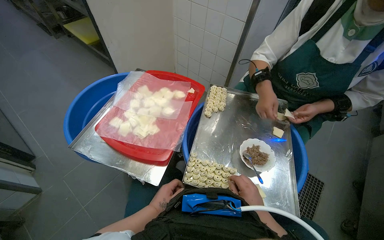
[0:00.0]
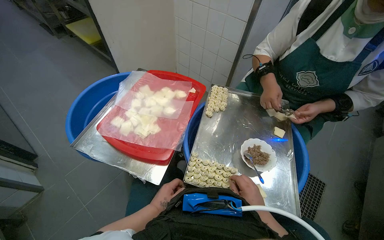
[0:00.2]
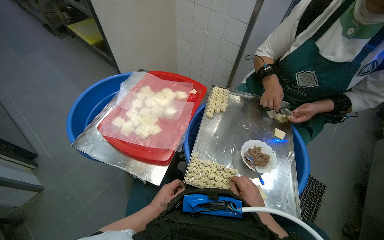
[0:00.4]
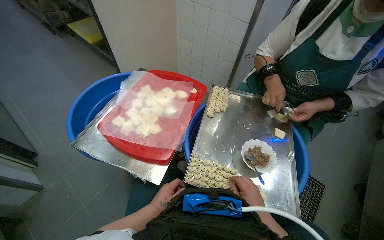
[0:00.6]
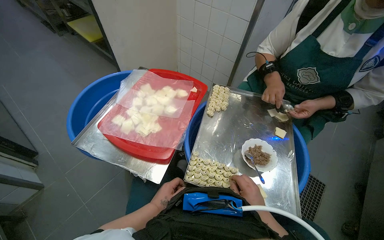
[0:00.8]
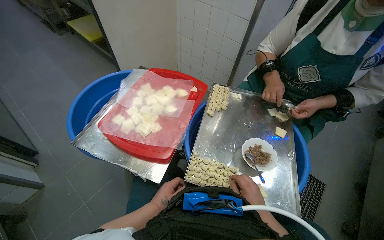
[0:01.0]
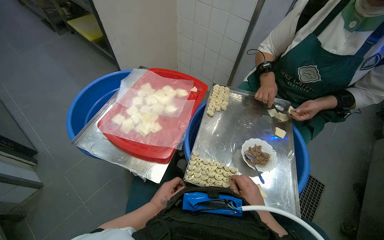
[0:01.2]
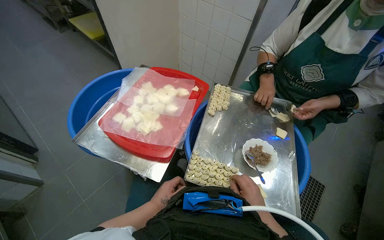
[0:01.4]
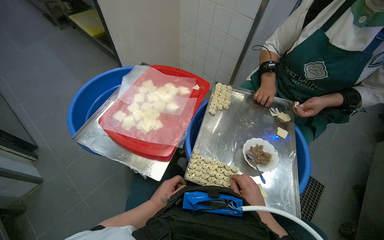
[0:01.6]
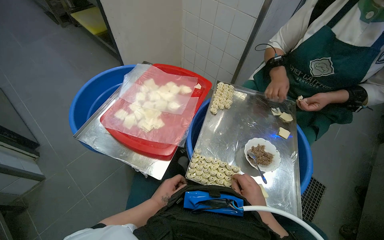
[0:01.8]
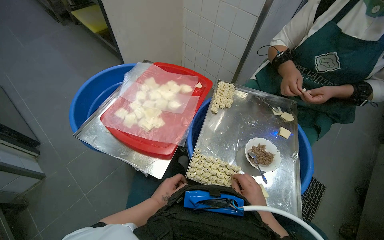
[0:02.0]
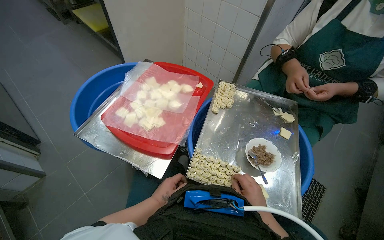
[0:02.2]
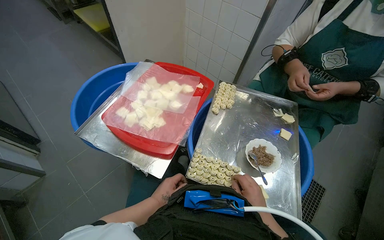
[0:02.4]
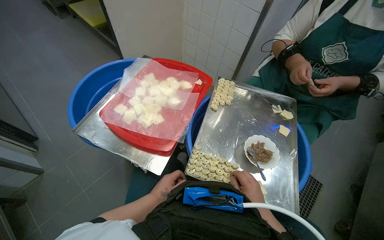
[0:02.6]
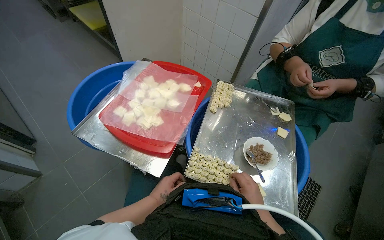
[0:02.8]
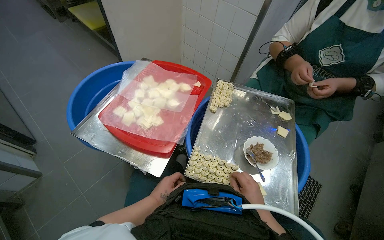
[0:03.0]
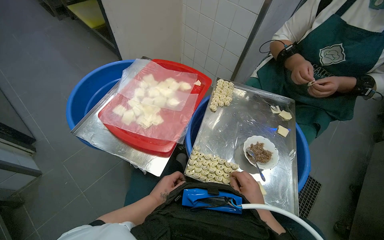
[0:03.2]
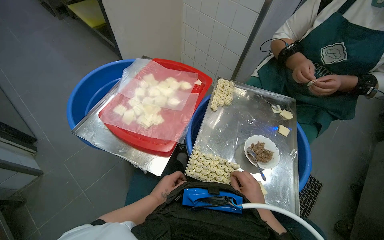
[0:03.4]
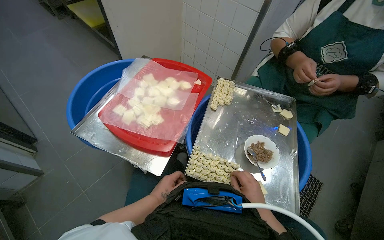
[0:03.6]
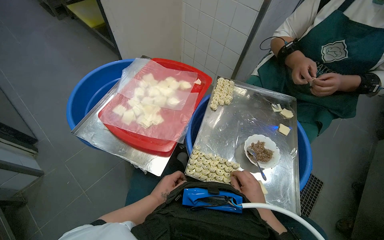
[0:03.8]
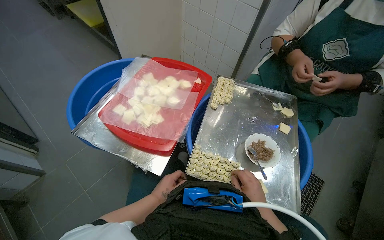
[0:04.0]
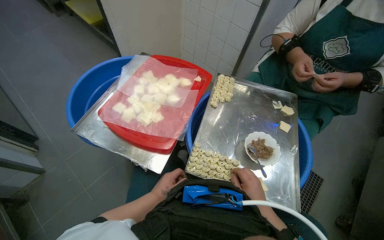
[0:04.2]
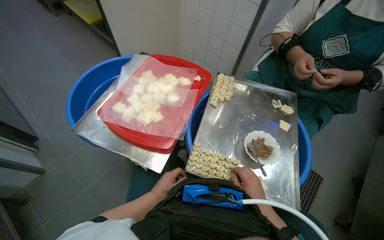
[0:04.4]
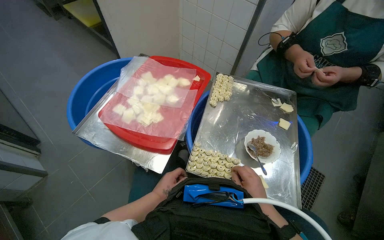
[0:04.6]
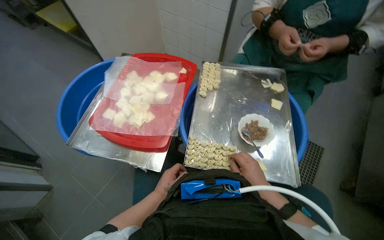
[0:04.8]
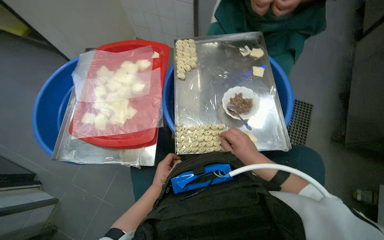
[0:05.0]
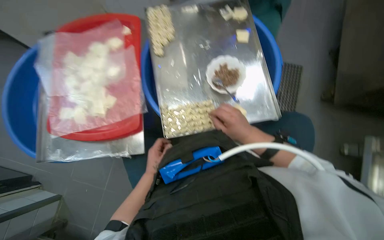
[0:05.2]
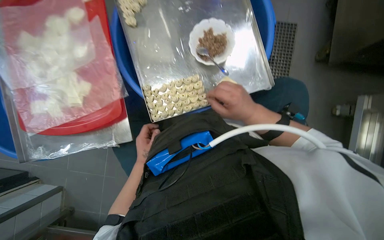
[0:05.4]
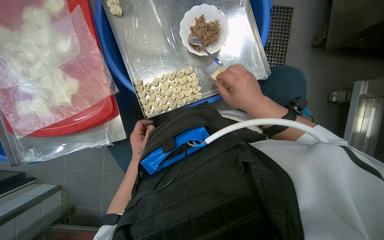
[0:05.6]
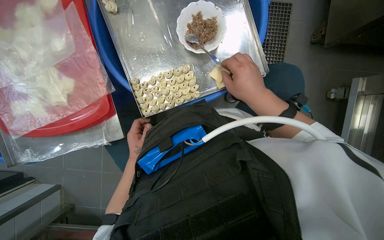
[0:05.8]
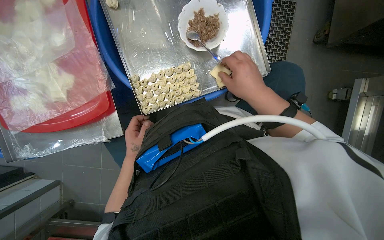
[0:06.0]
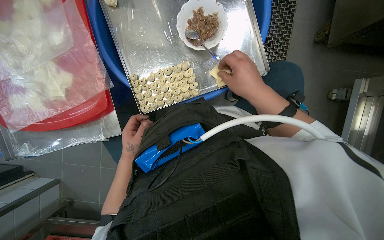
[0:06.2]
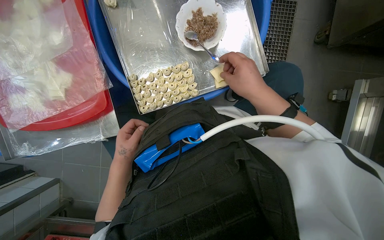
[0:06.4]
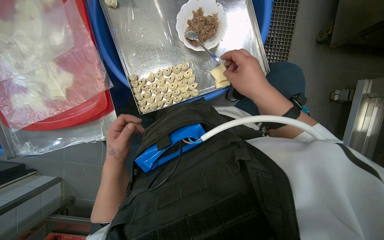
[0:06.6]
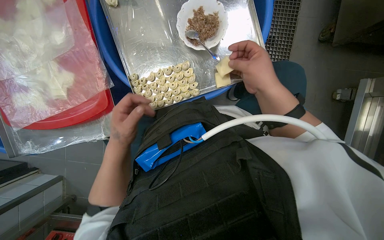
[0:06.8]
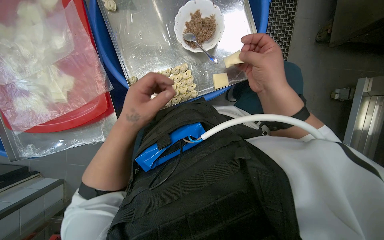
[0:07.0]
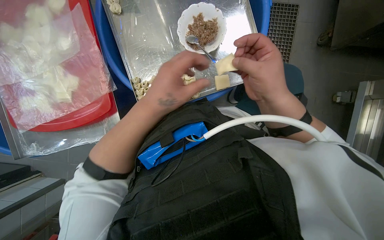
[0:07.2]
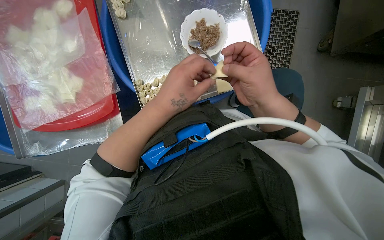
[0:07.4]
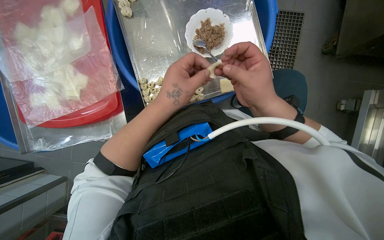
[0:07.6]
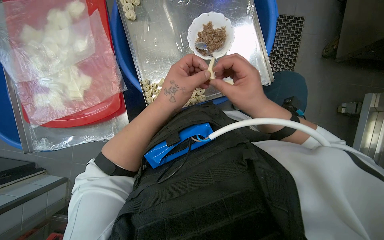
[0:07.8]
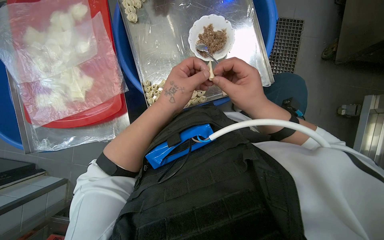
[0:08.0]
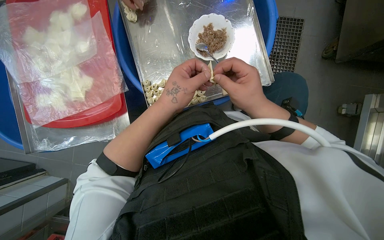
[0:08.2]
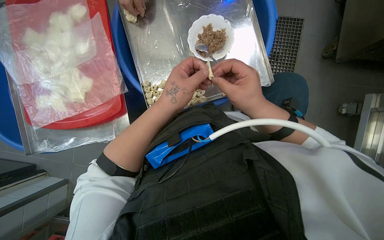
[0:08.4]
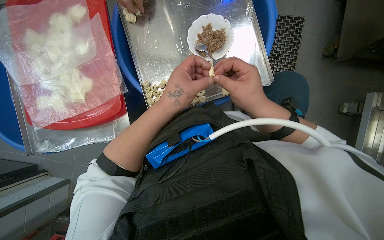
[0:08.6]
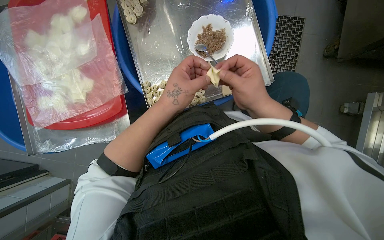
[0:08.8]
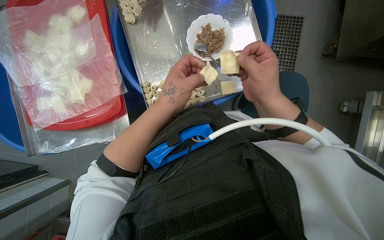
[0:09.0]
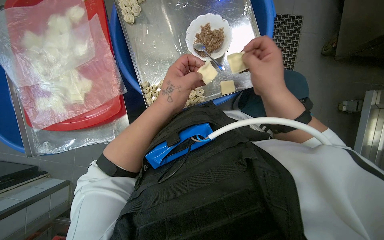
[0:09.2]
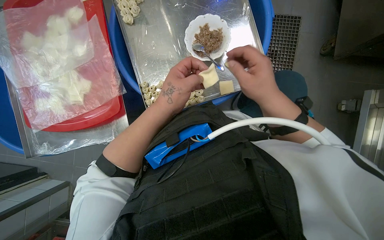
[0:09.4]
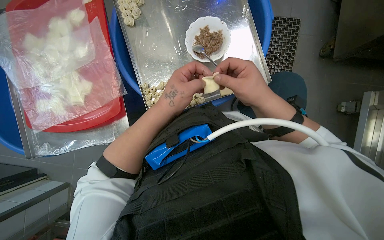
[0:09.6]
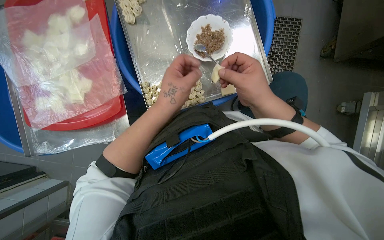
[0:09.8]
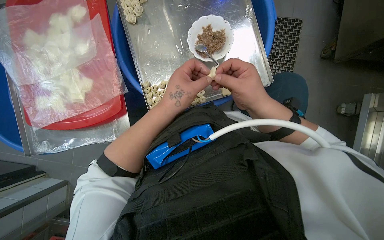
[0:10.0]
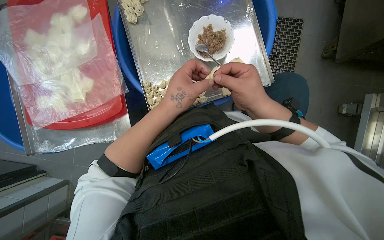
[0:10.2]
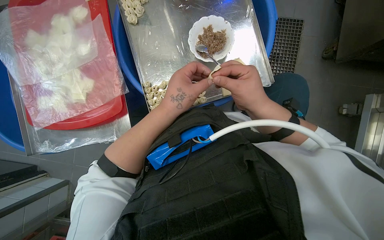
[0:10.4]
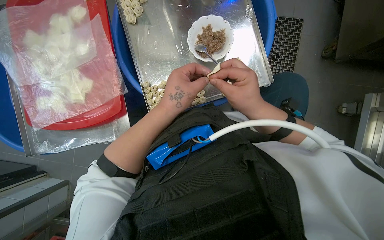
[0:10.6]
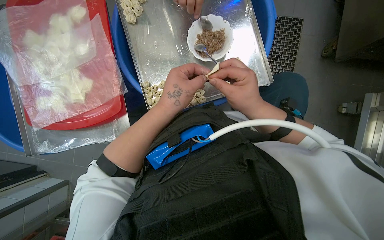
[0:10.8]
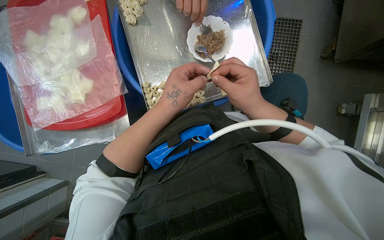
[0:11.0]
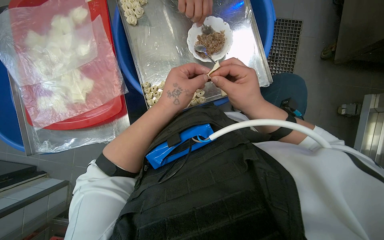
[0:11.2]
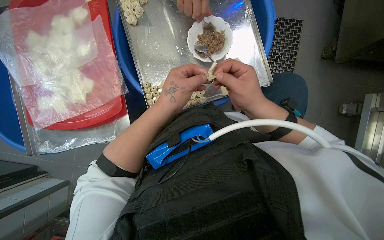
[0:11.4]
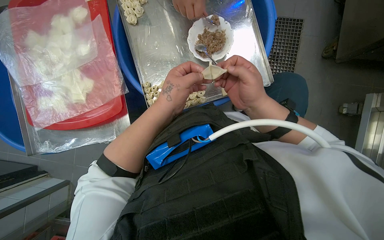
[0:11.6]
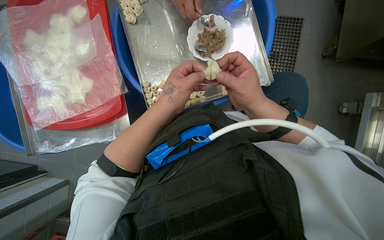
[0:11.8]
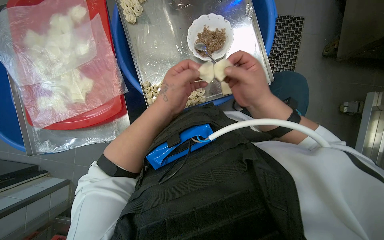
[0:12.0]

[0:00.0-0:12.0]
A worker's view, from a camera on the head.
Job: preparing food.
The whole recording: Making dumplings with meat filling. The worker picks up dough, fills it with meat, folds it, and places the finished dumpling on a tray.
0:00.0 to 0:01.6: The hands work in one place, with small movements.
0:01.6 to 0:03.0: The hands keep their place.
0:03.0 to 0:04.4: Neither hand changes place.
0:04.4 to 0:06.0: The view tilts about 30 degrees downward. The scene rotates counterclockwise by about 40 degrees.
0:06.0 to 0:07.6: The left hand goes about 30 cm nearer to the camera, to the right and up the picture.
0:07.6 to 0:12.0: The hands work in one place, with small movements.

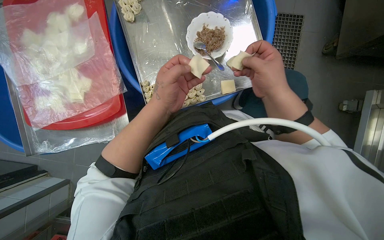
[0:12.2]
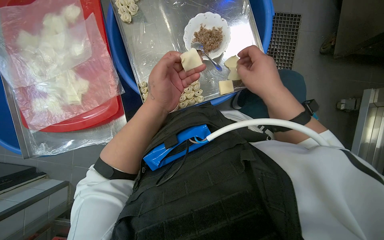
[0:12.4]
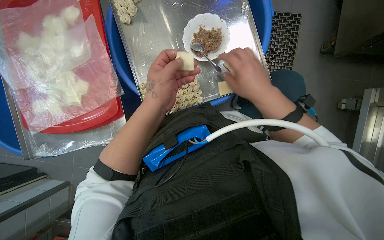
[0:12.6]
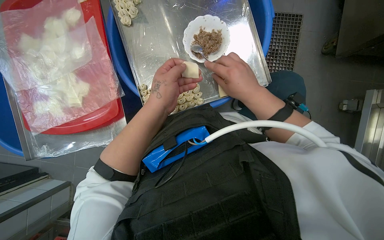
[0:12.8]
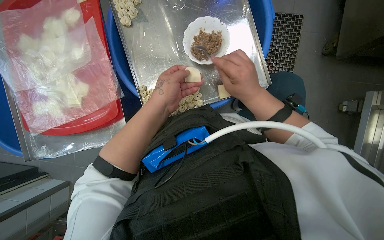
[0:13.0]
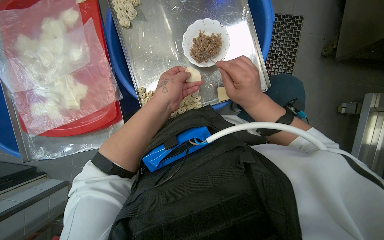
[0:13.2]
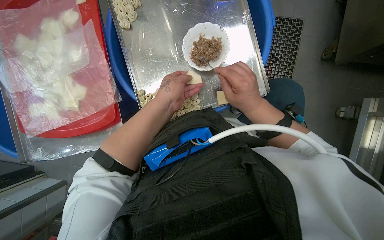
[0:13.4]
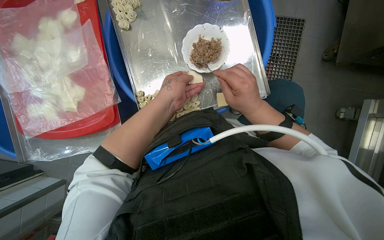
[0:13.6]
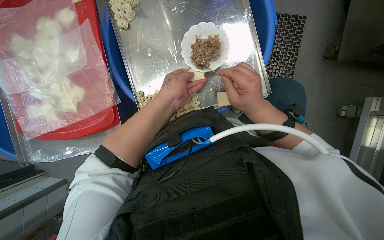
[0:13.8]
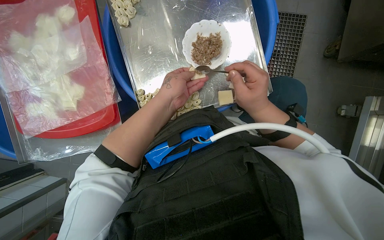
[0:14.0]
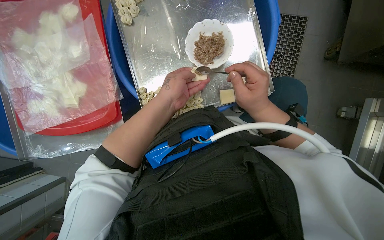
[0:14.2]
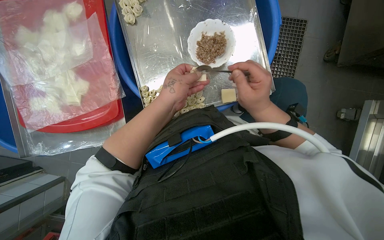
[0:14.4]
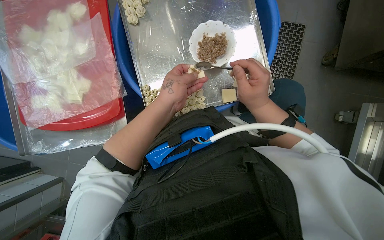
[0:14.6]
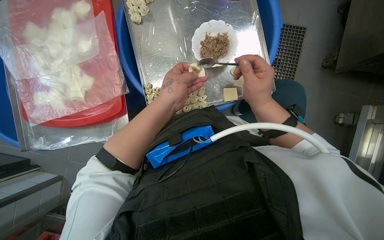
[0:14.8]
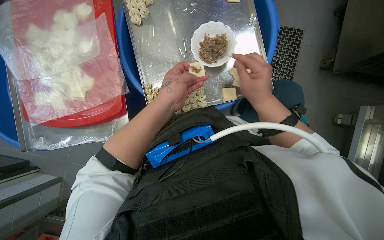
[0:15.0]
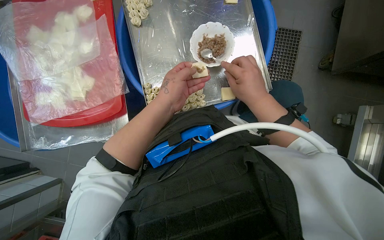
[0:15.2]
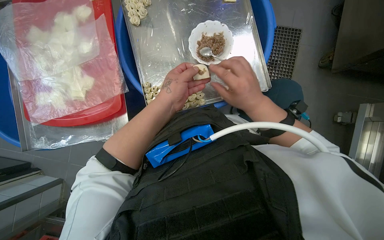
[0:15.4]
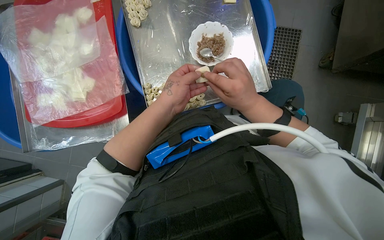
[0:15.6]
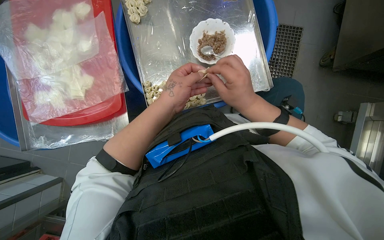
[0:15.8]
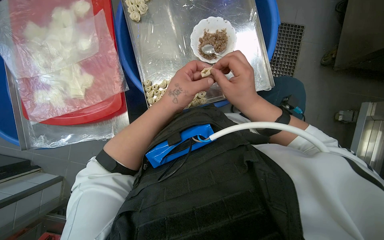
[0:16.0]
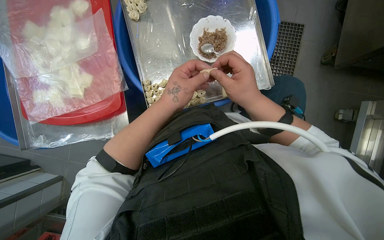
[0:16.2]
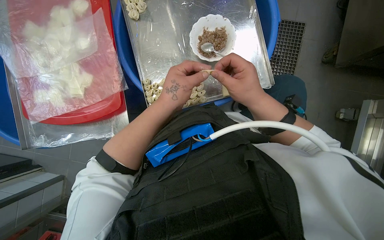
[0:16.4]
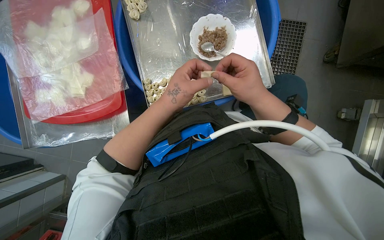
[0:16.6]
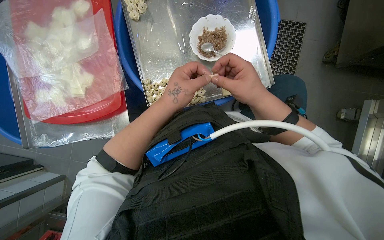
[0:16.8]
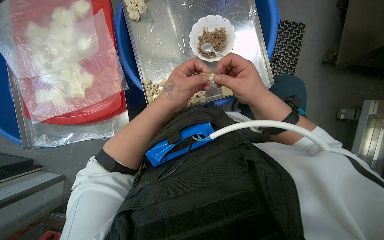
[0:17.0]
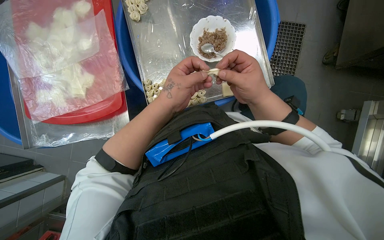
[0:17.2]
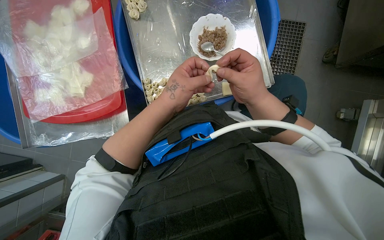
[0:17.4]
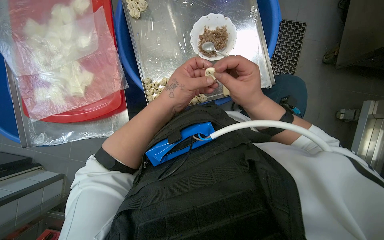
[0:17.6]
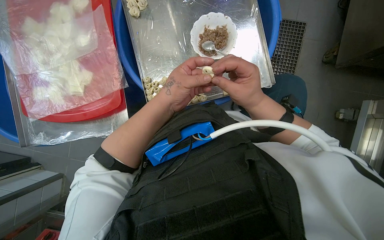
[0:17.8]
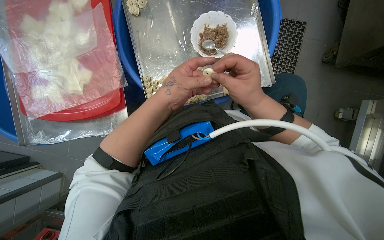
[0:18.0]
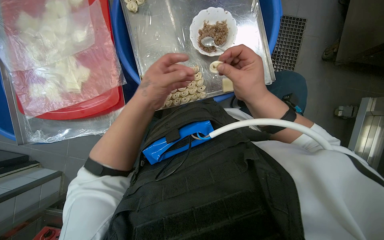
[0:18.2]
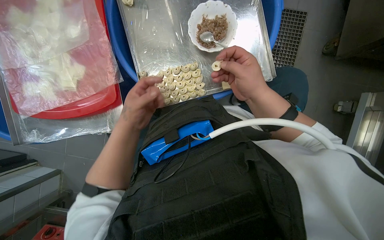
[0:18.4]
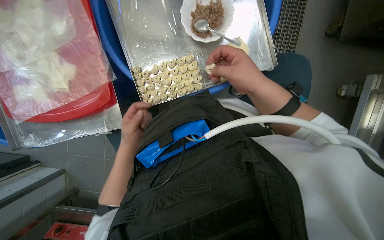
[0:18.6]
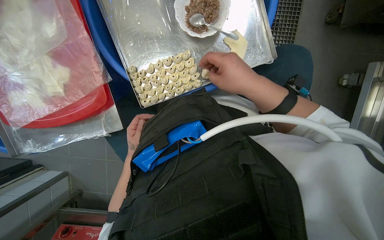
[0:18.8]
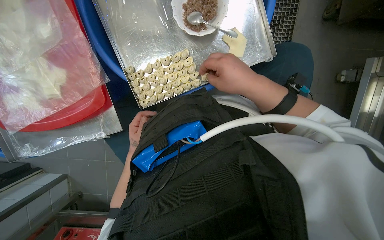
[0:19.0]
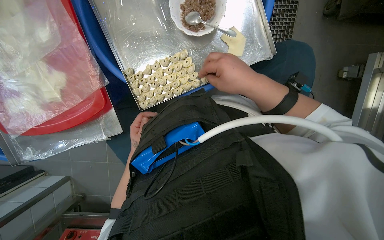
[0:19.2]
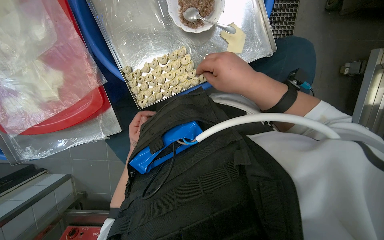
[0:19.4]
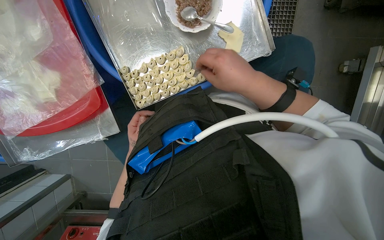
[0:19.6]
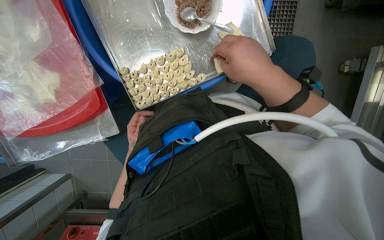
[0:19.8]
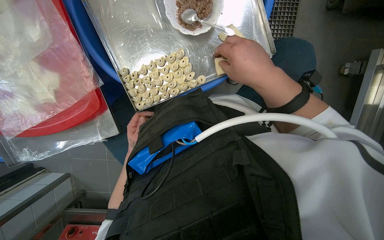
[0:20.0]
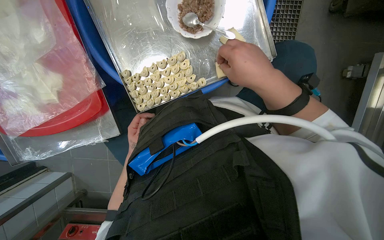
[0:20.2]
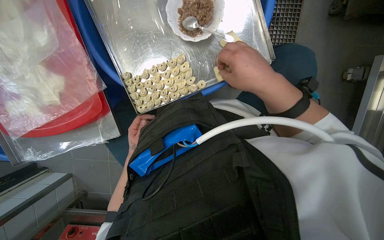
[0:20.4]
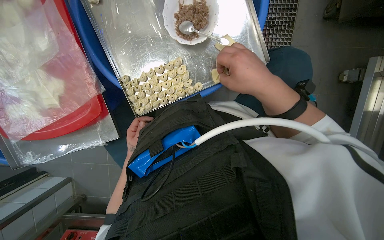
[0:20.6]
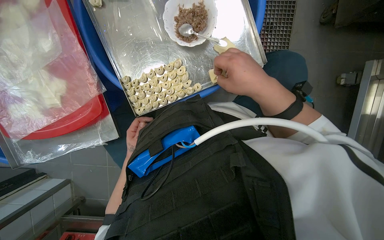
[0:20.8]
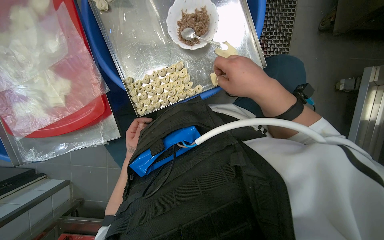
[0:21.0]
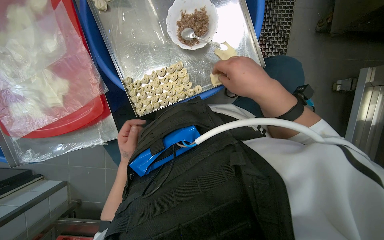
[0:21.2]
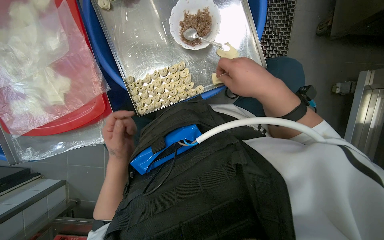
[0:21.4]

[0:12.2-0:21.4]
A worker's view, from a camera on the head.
Job: preparing food.
The whole recording: Making dumplings with meat filling. The worker picks up dough, fills it with meat, folds it, and places the finished dumpling on a tray.
0:12.2 to 0:16.8: The hands make small movements and keep their place.
0:16.8 to 0:18.4: The left hand shifts approximately 10 cm to the left.
0:18.4 to 0:19.8: The left hand is displaced farther from the camera by approximately 20 cm.
0:19.8 to 0:21.4: The left hand goes approximately 10 cm nearer to the camera.
